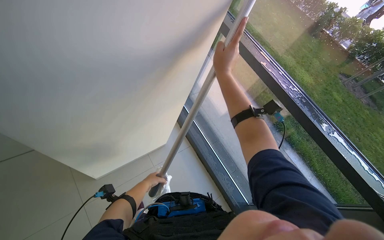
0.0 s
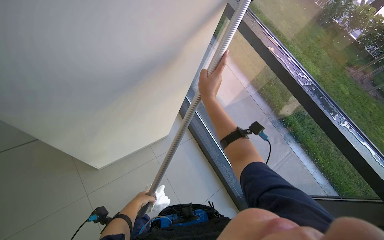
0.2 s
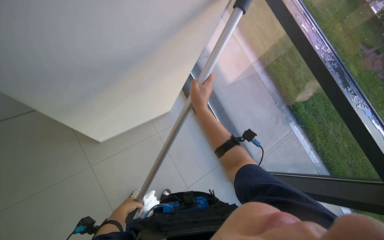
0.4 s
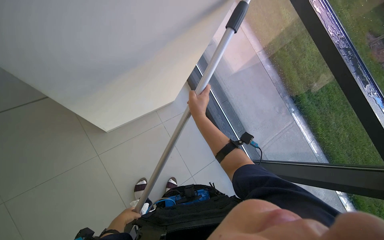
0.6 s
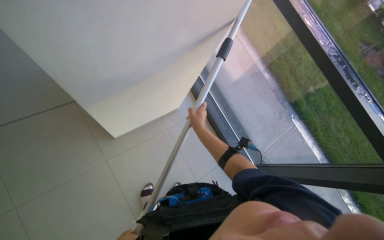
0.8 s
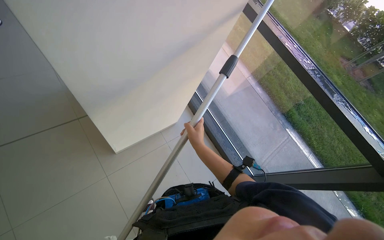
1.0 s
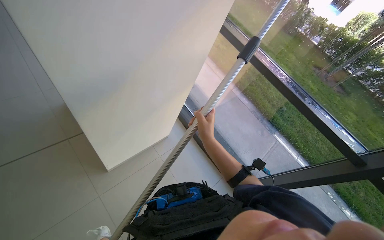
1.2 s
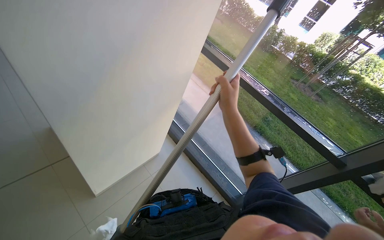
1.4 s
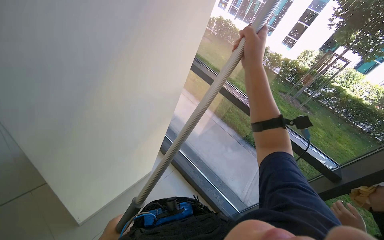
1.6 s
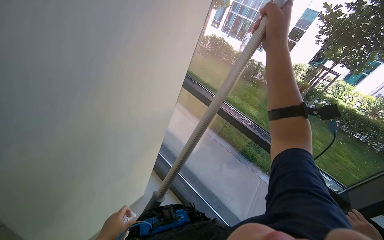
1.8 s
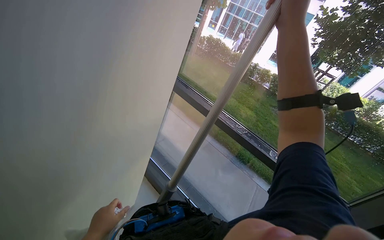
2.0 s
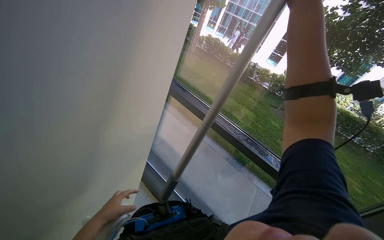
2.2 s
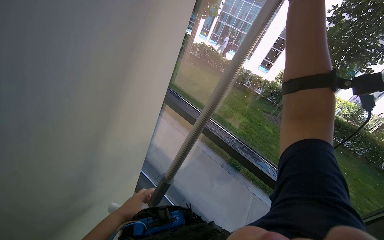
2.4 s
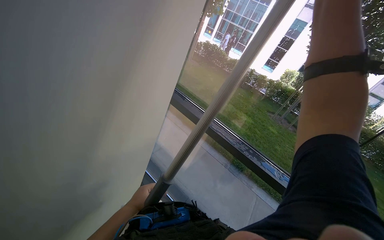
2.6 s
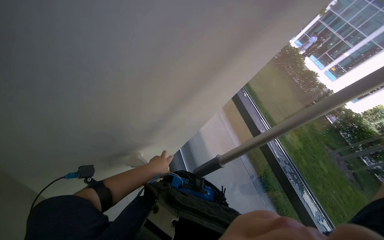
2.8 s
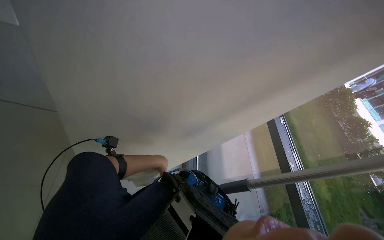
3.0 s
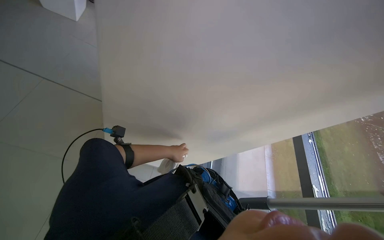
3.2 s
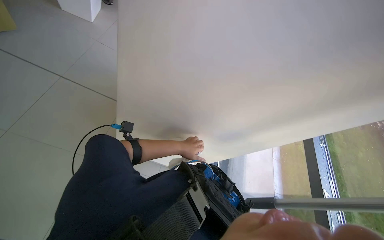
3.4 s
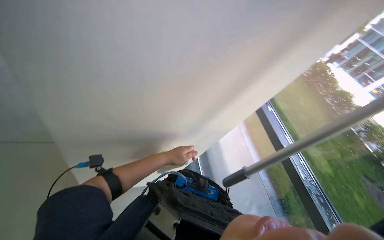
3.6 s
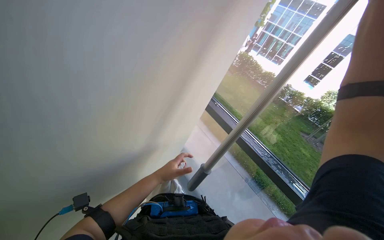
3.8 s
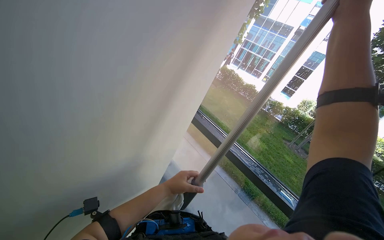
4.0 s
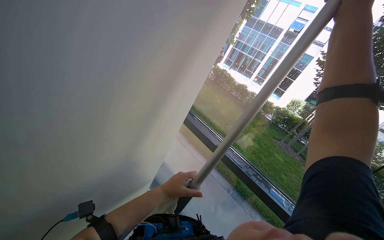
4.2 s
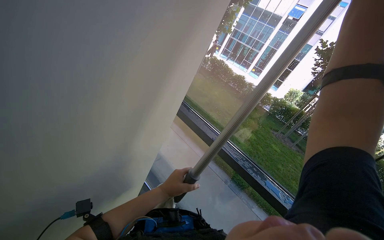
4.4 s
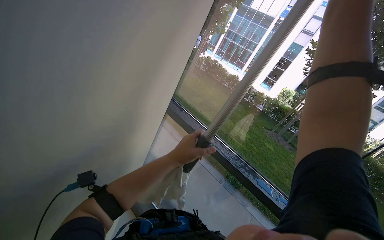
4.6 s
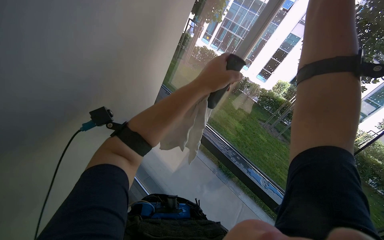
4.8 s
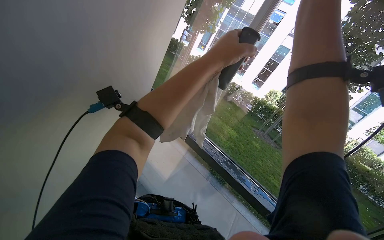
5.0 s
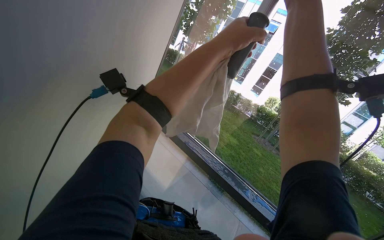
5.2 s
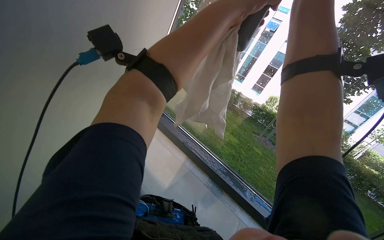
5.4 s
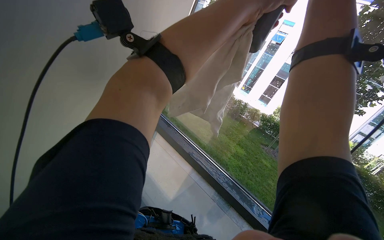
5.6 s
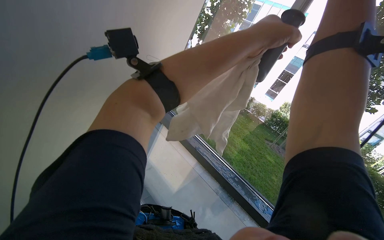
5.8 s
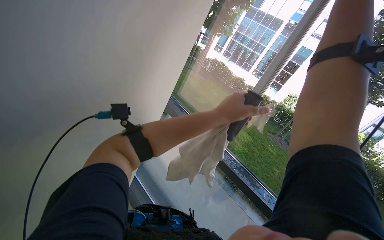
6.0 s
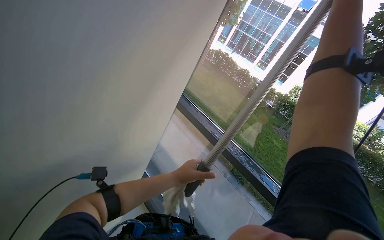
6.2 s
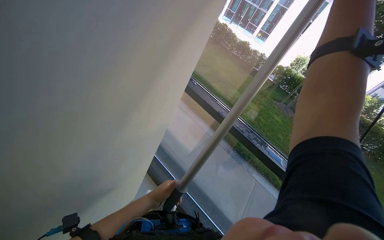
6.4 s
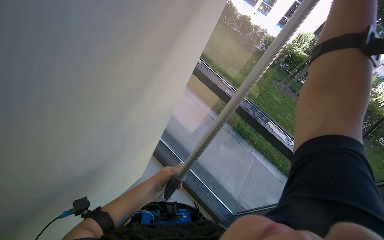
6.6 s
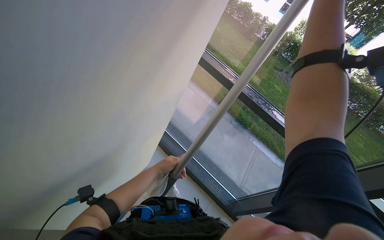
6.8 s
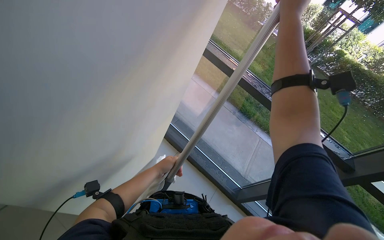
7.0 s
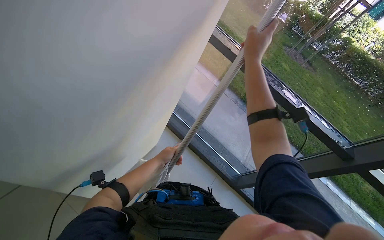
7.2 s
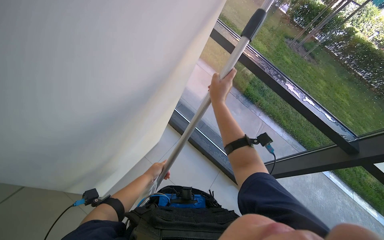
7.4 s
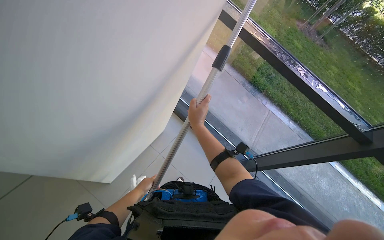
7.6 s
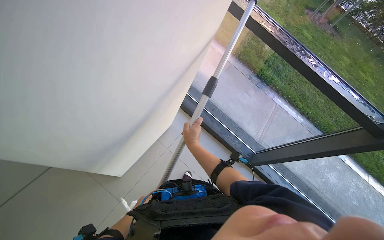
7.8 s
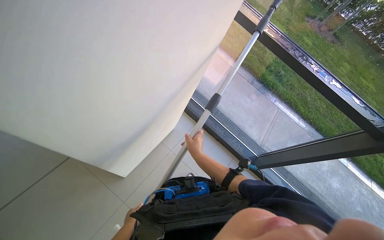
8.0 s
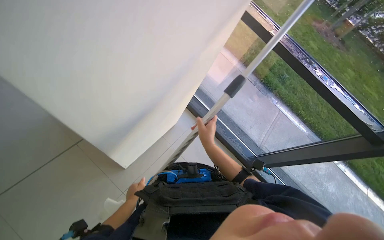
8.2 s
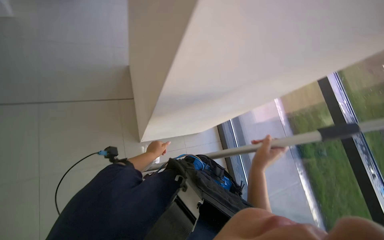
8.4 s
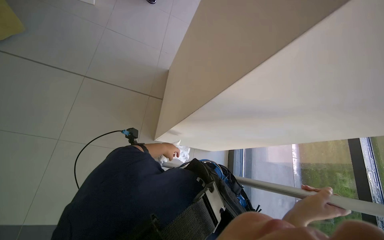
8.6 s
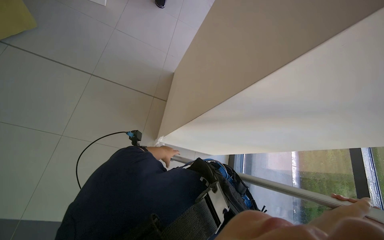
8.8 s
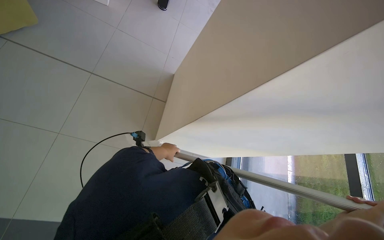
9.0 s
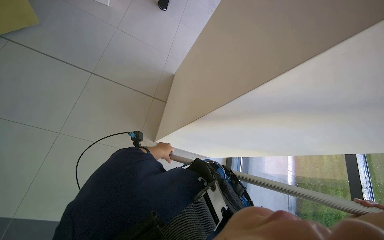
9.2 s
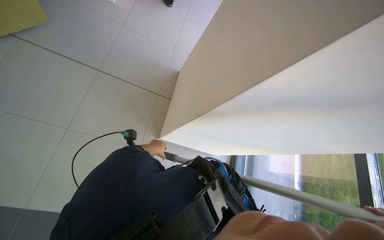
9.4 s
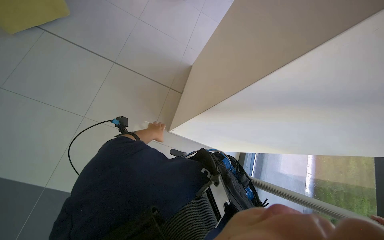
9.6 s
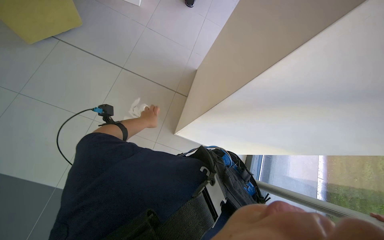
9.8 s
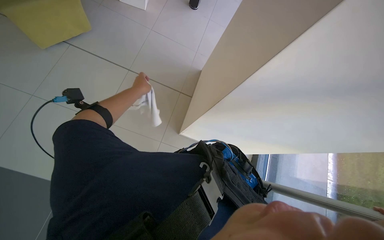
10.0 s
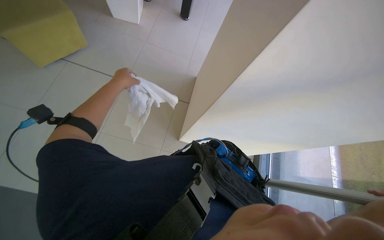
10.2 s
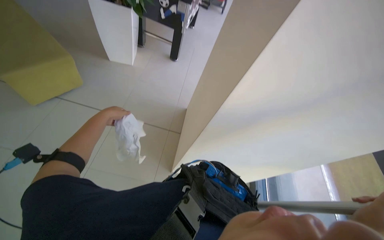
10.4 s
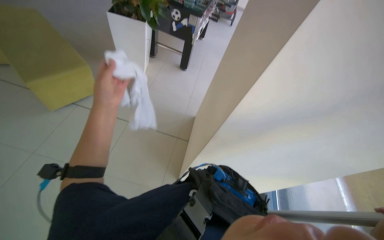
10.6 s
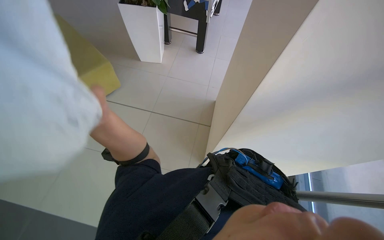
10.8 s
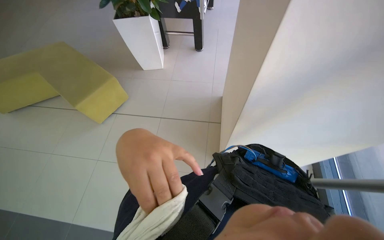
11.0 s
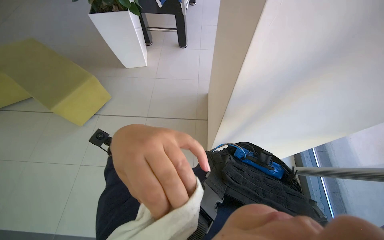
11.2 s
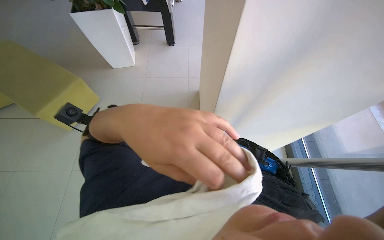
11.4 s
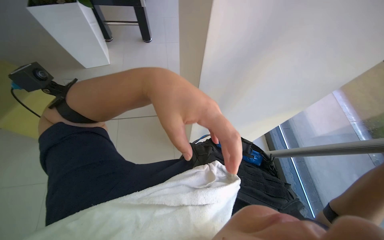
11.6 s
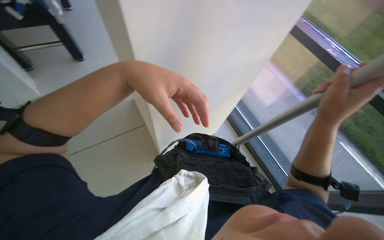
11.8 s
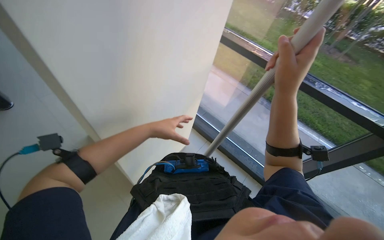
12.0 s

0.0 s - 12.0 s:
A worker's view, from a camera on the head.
Job: cleaning windows.
The whole recording: Cleaning windows. The worker cleans the windows using a pole and wipes the frames with a cloth.
1.6 s - 3.0 s: The wearer's head swings approximately 45 degrees to the left.
3.0 s - 4.4 s: The left hand shifts about 20 cm nearer to the camera.
4.4 s - 6.0 s: The left hand goes some 30 cm up the picture and to the right.
6.0 s - 7.6 s: The view tips downward by roughly 35 degrees. The left hand heads to the left and down the picture, covering some 60 cm.
7.6 s - 9.0 s: The head rotates some 60 degrees to the left. The camera pitches upward, by roughly 15 degrees.
9.0 s - 10.4 s: The camera pitches upward, by approximately 15 degrees. The left hand goes about 35 cm nearer to the camera and up the picture.
10.4 s - 12.0 s: The head turns to the right by roughly 60 degrees.

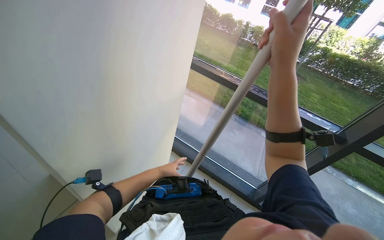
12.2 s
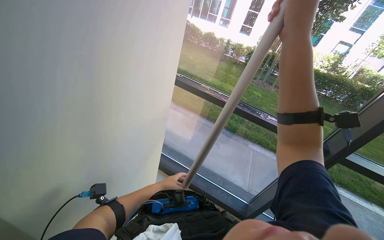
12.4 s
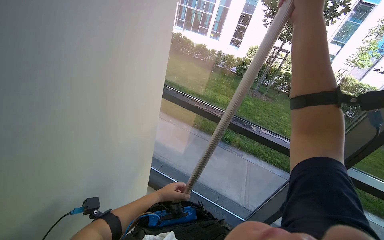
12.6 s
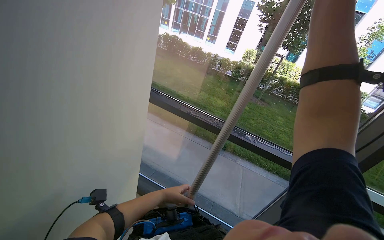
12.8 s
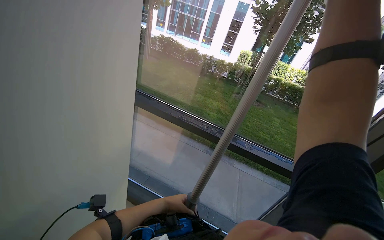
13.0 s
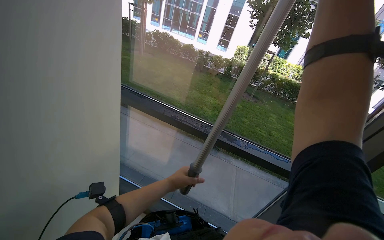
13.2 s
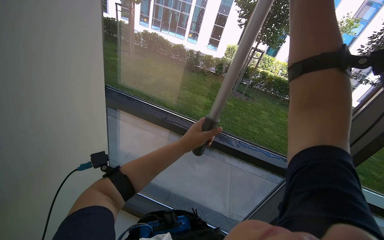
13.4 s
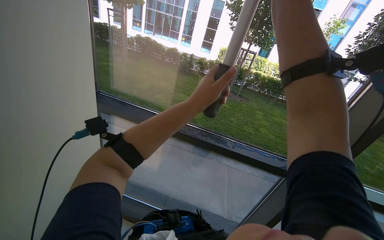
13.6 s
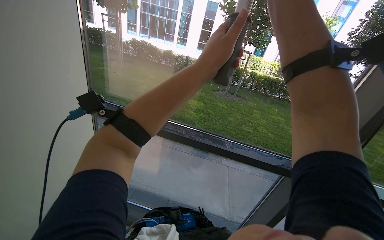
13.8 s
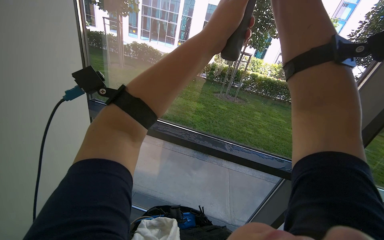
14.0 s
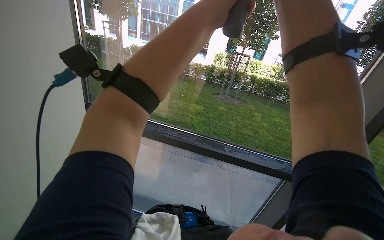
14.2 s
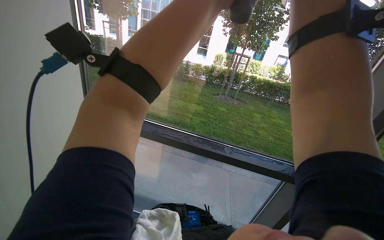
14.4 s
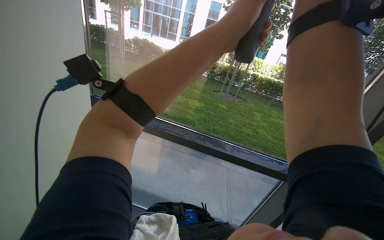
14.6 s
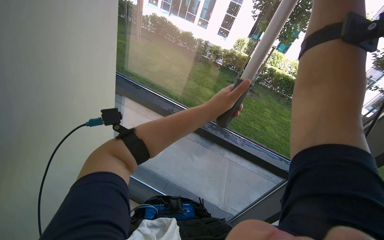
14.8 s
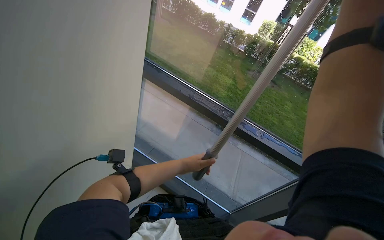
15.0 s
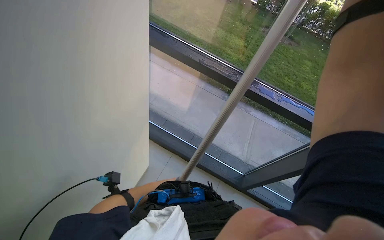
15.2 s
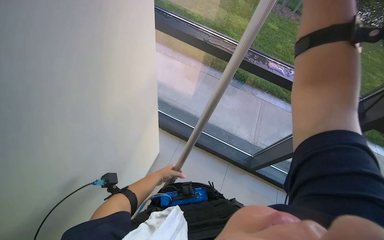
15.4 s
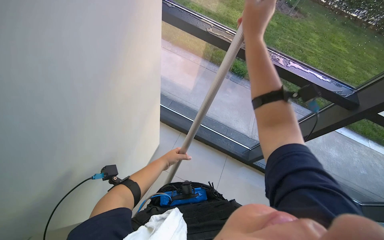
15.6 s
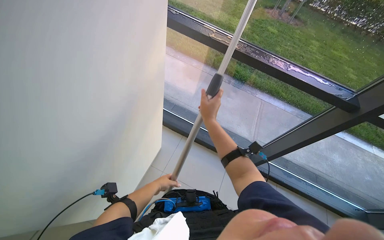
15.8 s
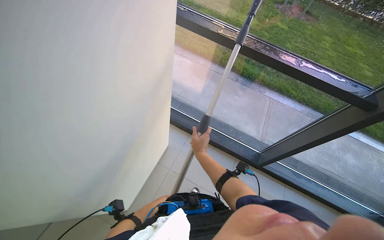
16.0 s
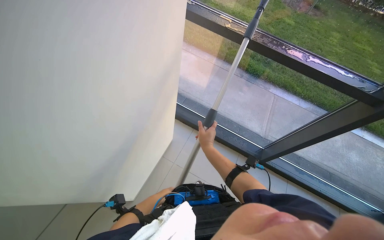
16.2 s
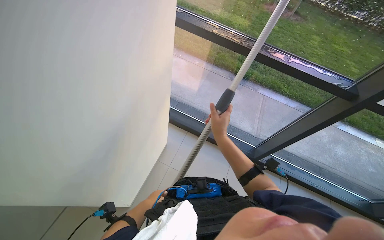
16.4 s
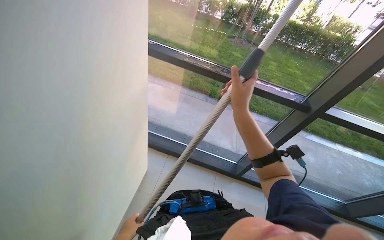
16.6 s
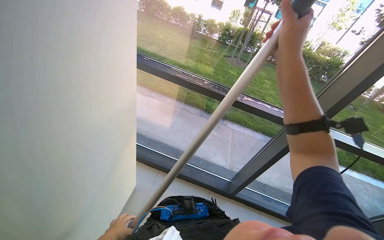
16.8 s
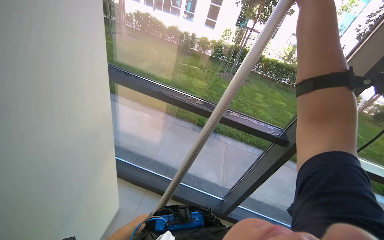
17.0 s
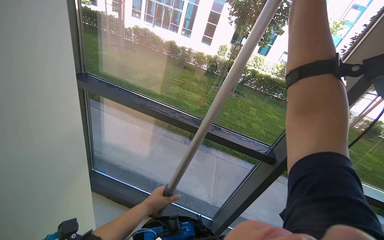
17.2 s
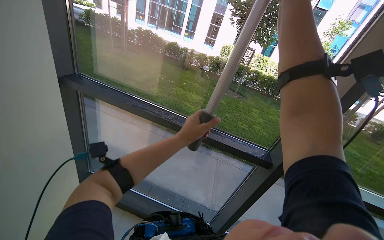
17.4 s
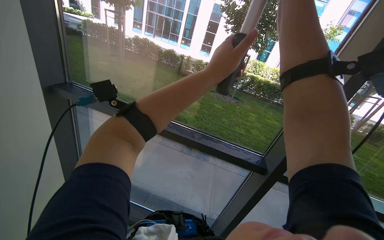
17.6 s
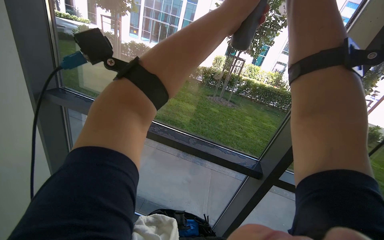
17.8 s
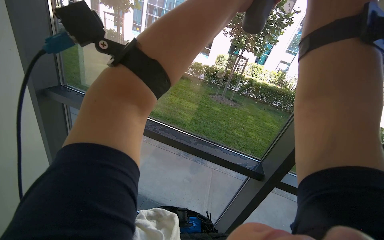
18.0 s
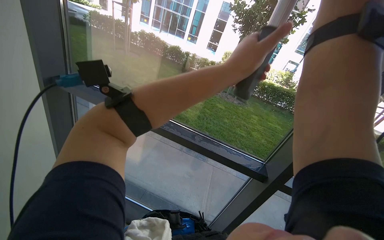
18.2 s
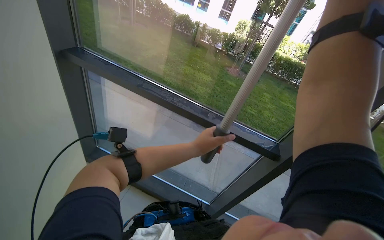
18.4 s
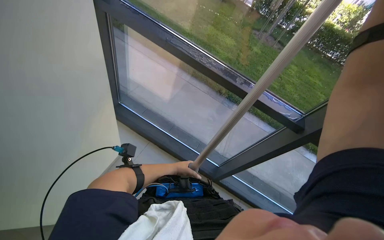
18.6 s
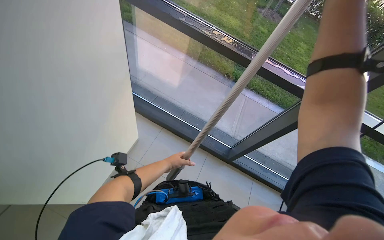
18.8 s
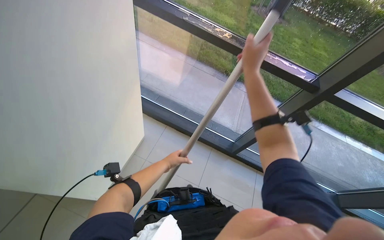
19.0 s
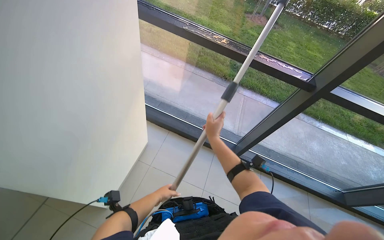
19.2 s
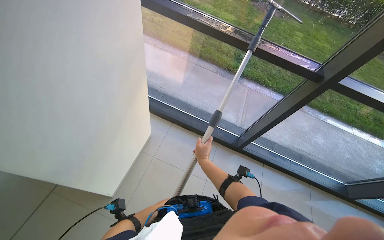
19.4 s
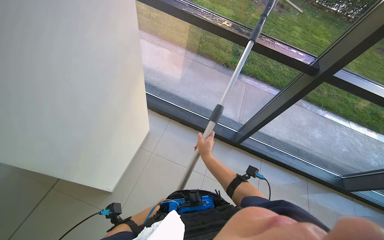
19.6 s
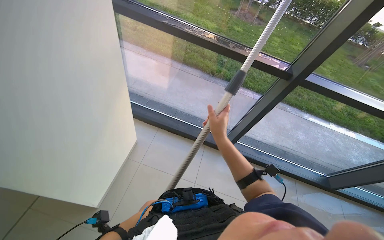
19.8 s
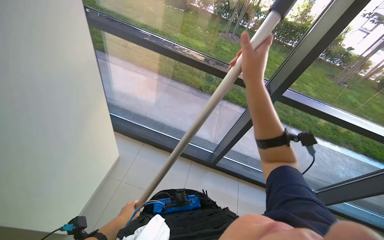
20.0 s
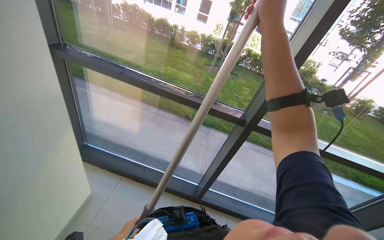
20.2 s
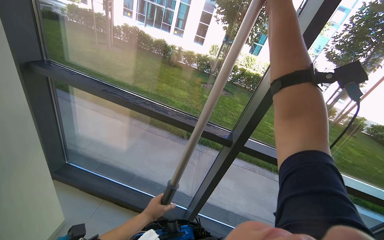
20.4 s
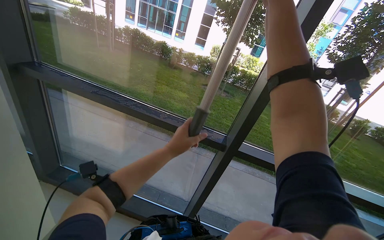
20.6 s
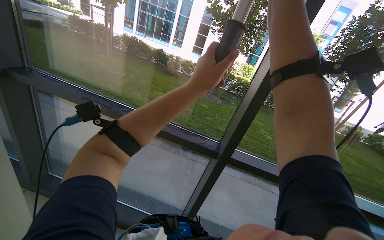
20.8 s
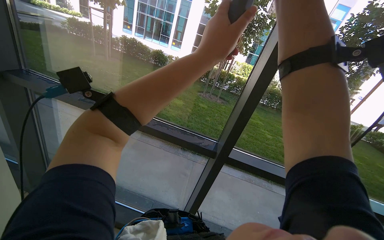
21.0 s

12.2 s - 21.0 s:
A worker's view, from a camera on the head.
Job: cleaning windows.
The whole recording: Cleaning windows. The worker cleans the windows using a pole and wipes the frames with a cloth.
12.2 s - 13.6 s: The view swings approximately 15 degrees to the right. The left hand travels up the picture and to the right by some 50 cm.
13.6 s - 15.2 s: The view tilts about 20 degrees downward.
15.2 s - 16.6 s: The left hand heads nearer to the camera, down the picture and to the left, covering roughly 30 cm.
16.6 s - 18.0 s: The view tilts some 20 degrees upward. The left hand heads up the picture and to the right, covering roughly 1 m.
18.0 s - 19.6 s: The camera pitches downward, by approximately 30 degrees.
19.6 s - 21.0 s: The wearer moves approximately 40 cm. The camera pitches upward, by about 30 degrees.
